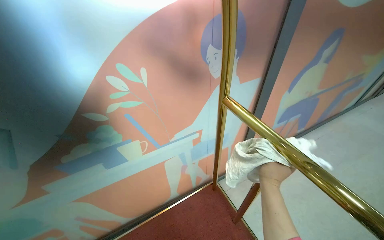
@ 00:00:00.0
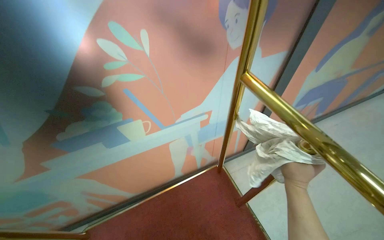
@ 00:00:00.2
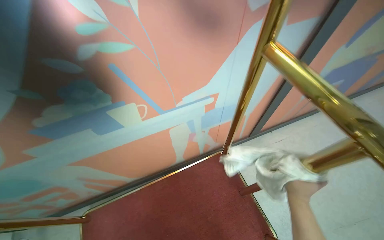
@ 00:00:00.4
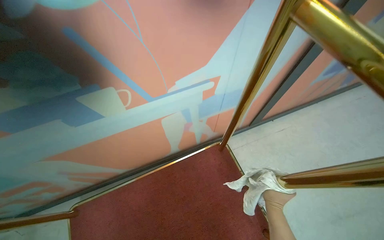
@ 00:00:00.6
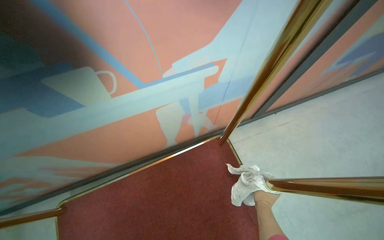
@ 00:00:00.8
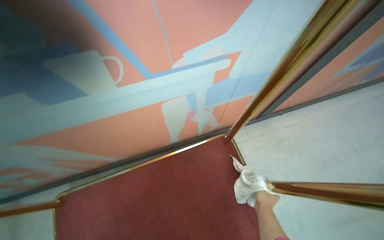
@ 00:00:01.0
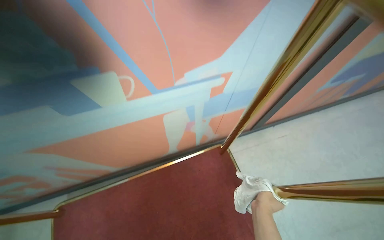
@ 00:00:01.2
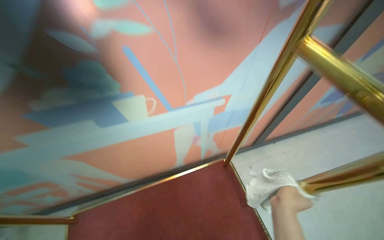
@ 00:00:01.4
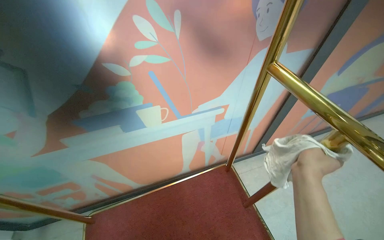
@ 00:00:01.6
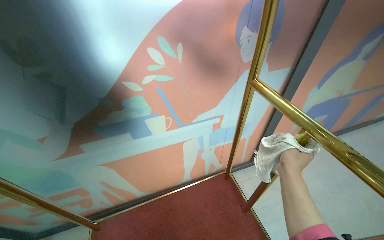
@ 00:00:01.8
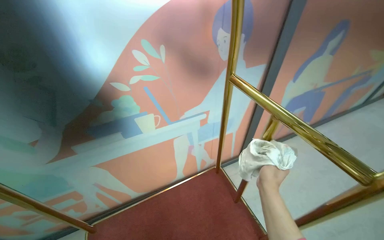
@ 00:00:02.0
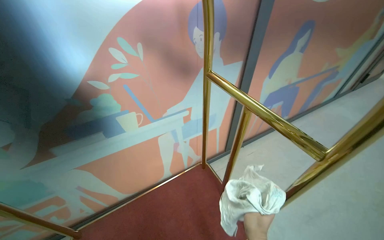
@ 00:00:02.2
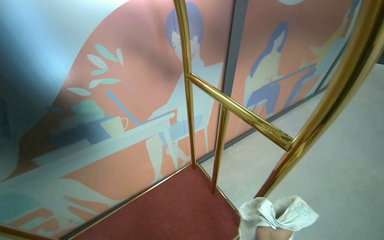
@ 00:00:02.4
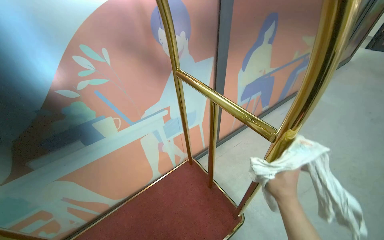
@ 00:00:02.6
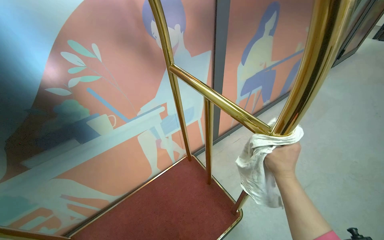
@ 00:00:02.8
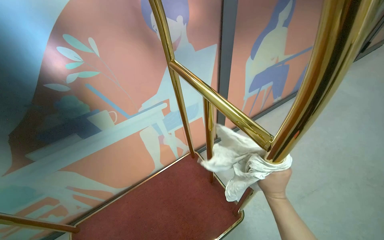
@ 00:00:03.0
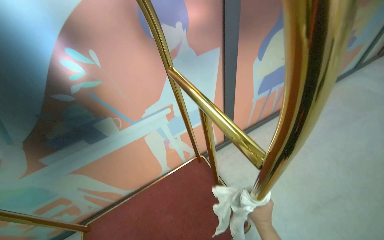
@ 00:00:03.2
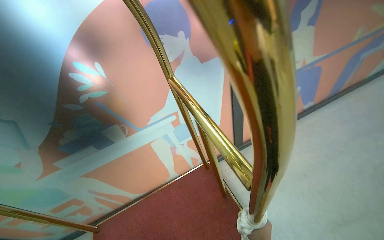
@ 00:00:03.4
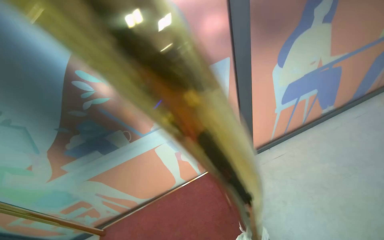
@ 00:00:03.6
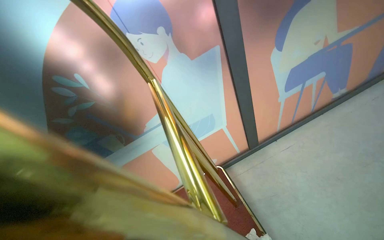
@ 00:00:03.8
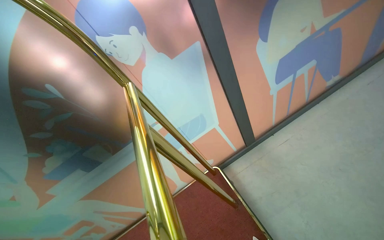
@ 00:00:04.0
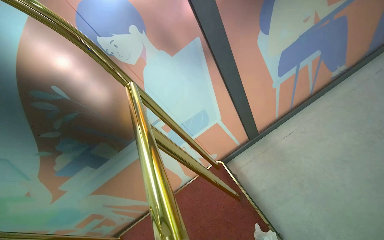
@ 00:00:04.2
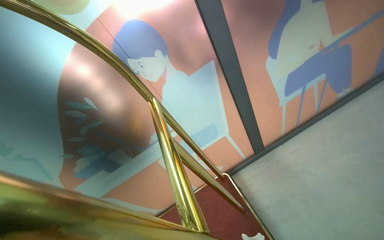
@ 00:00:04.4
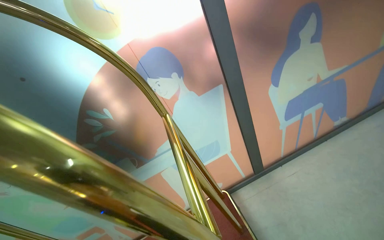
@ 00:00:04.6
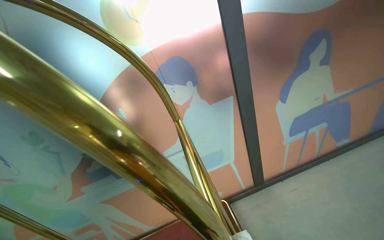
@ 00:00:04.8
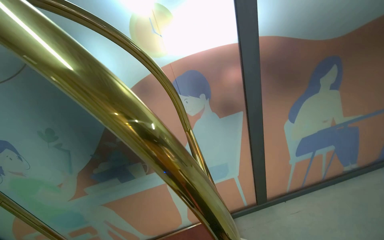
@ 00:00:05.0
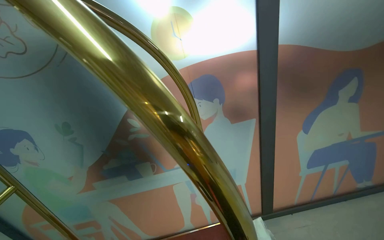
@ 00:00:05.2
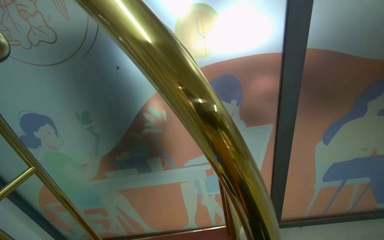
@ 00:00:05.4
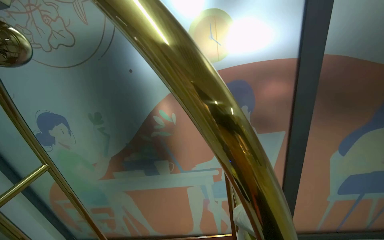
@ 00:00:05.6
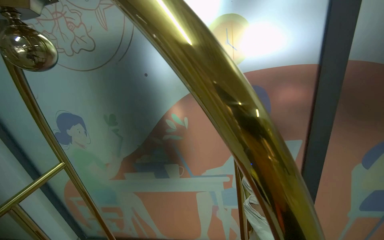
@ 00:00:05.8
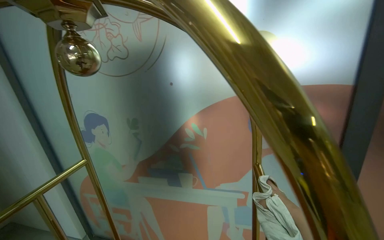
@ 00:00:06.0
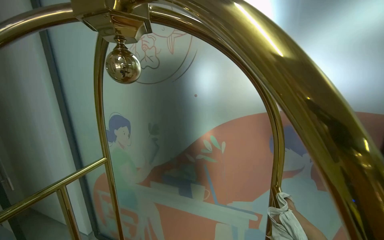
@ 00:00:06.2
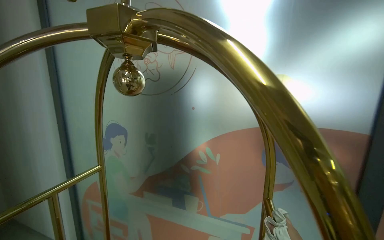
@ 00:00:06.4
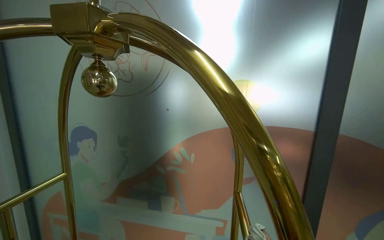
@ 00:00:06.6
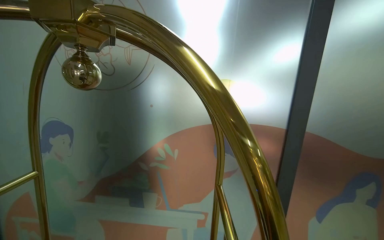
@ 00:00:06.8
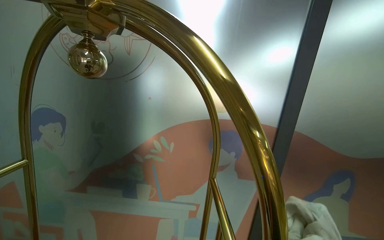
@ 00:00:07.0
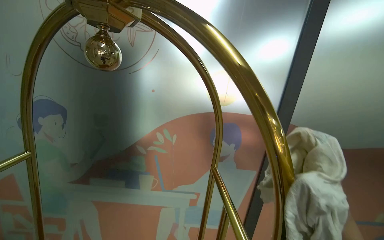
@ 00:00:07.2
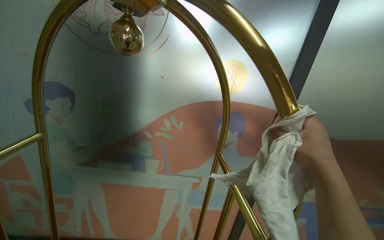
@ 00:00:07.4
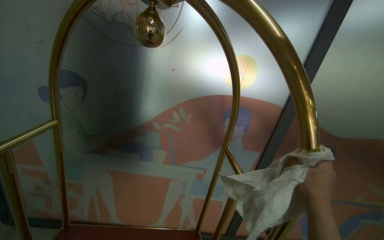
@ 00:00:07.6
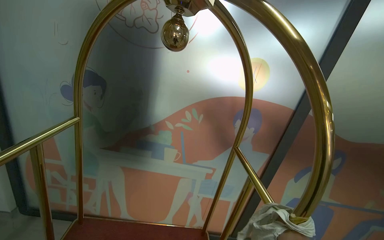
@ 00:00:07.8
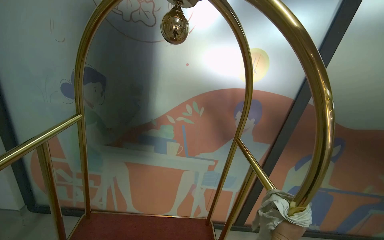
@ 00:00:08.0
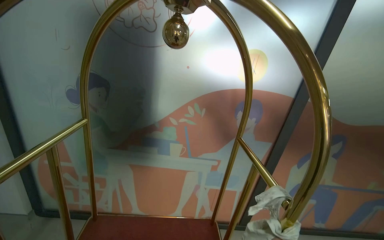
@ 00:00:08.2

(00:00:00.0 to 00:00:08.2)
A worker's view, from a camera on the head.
Job: wiping surfaces.
The whole recording: Cleaning luggage cart. The worker wipes the golden luggage cart with a white cloth.
00:00:03.2 - 00:00:05.0: The view swings about 20 degrees to the left. The wearer looks roughly 15 degrees further upward.
00:00:05.0 - 00:00:06.6: The head rotates some 30 degrees to the left. The camera pitches upward, by about 15 degrees.
00:00:06.6 - 00:00:08.2: The camera pitches downward, by about 15 degrees.

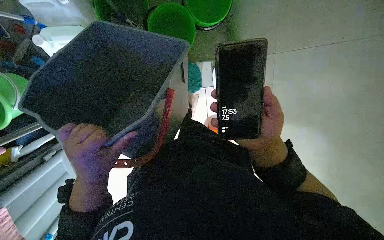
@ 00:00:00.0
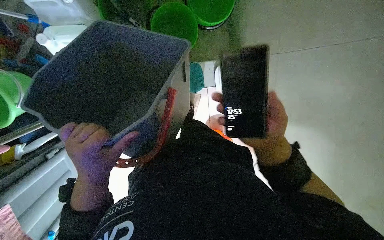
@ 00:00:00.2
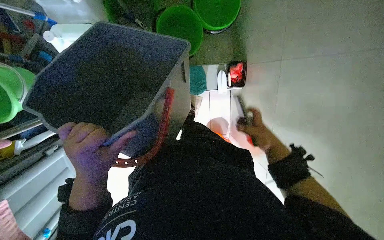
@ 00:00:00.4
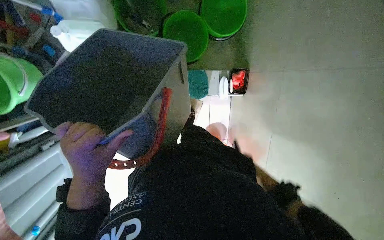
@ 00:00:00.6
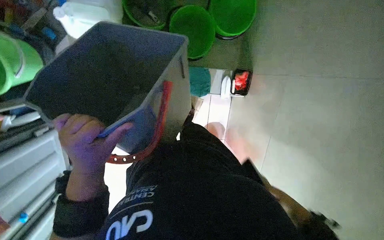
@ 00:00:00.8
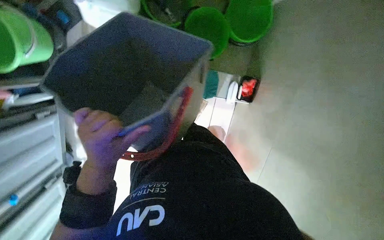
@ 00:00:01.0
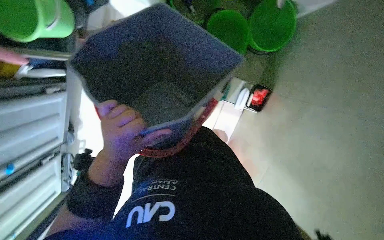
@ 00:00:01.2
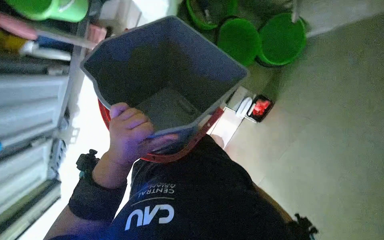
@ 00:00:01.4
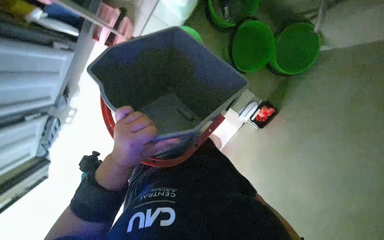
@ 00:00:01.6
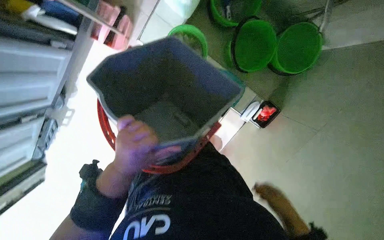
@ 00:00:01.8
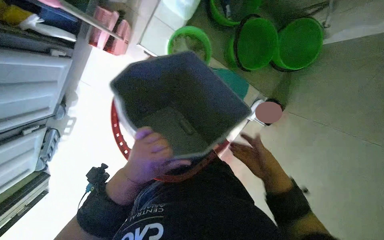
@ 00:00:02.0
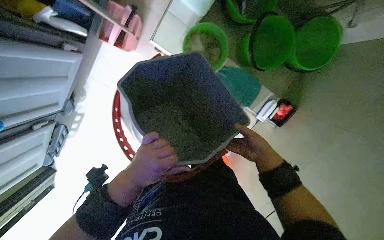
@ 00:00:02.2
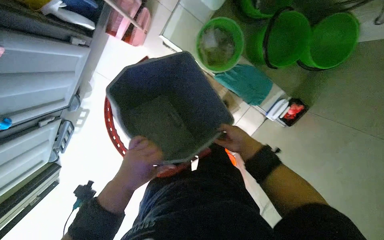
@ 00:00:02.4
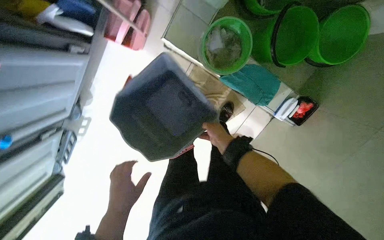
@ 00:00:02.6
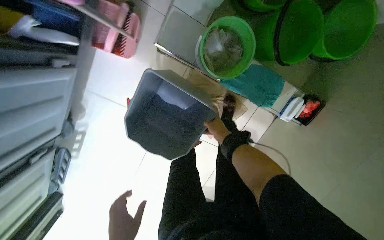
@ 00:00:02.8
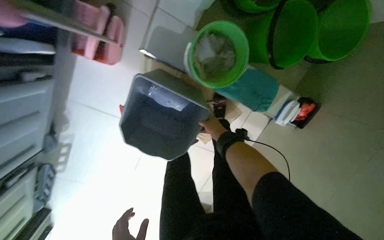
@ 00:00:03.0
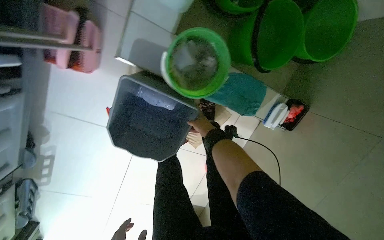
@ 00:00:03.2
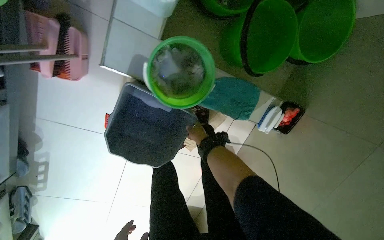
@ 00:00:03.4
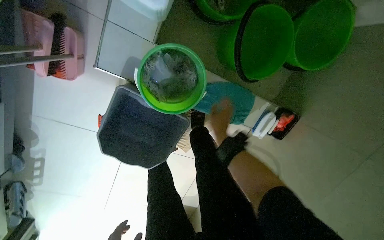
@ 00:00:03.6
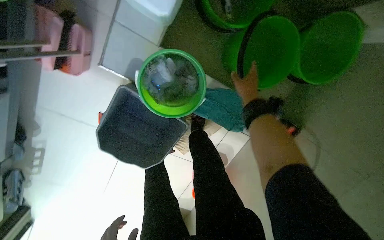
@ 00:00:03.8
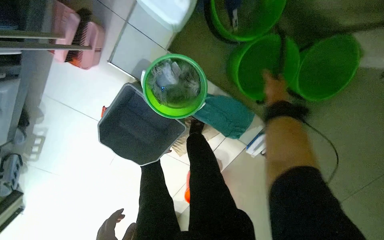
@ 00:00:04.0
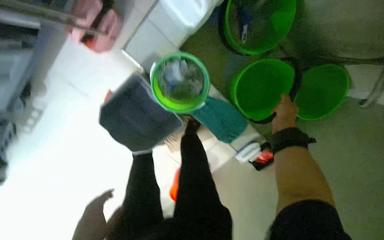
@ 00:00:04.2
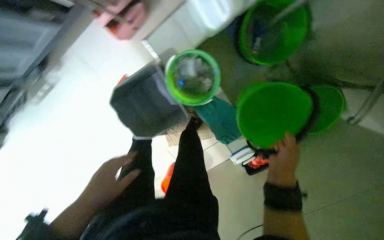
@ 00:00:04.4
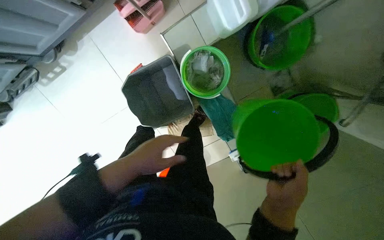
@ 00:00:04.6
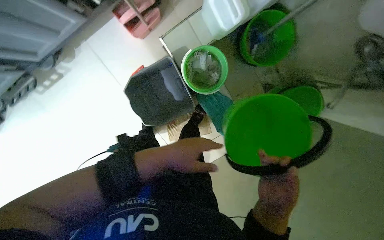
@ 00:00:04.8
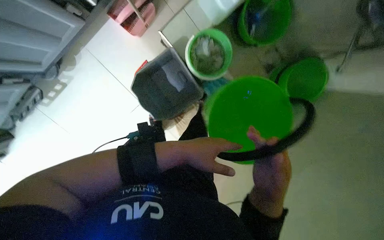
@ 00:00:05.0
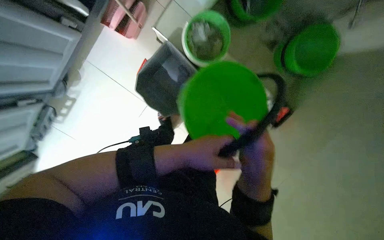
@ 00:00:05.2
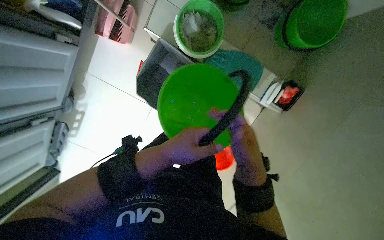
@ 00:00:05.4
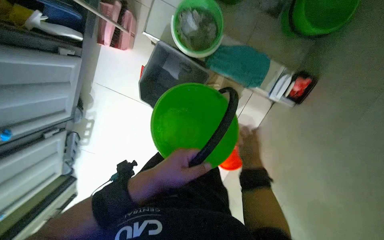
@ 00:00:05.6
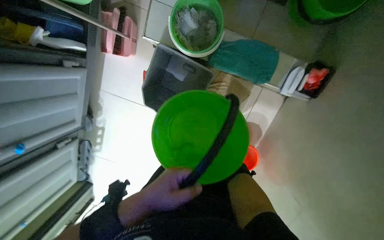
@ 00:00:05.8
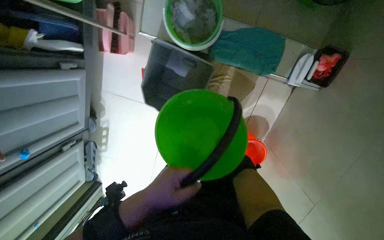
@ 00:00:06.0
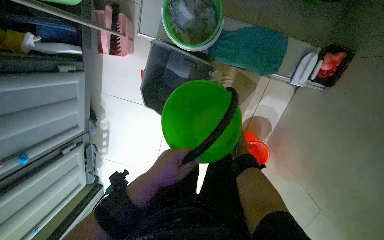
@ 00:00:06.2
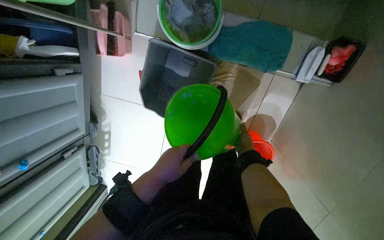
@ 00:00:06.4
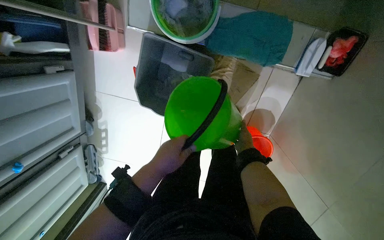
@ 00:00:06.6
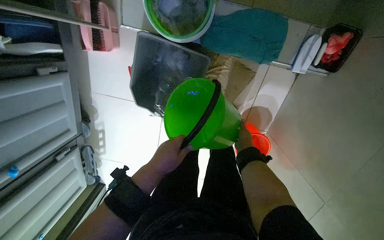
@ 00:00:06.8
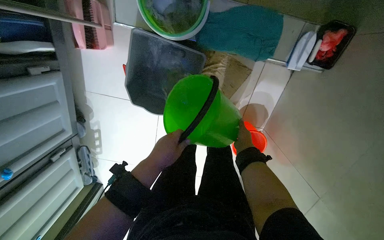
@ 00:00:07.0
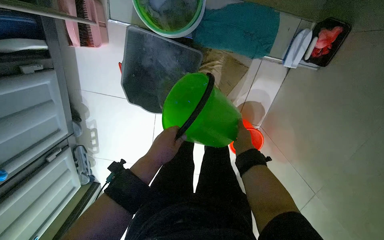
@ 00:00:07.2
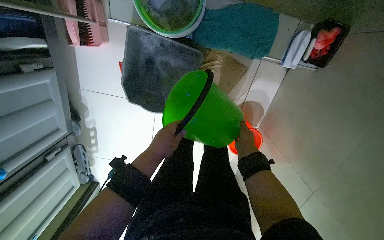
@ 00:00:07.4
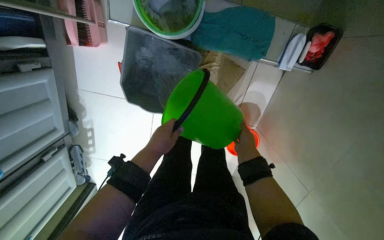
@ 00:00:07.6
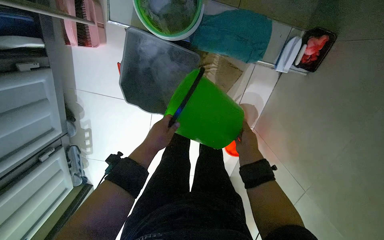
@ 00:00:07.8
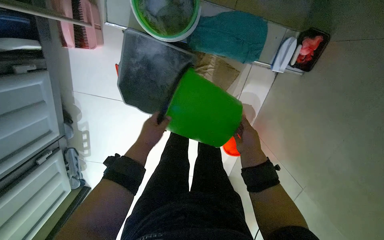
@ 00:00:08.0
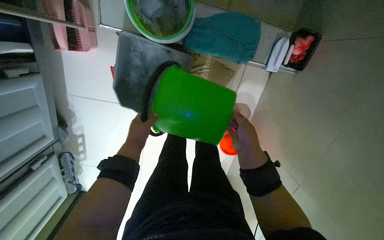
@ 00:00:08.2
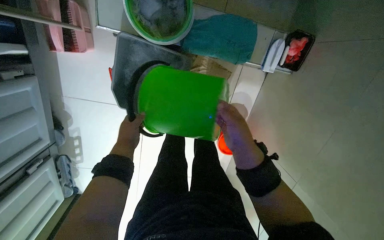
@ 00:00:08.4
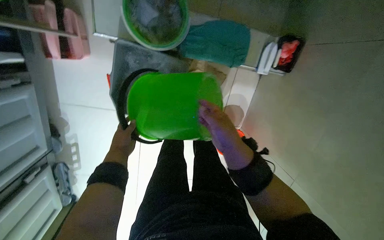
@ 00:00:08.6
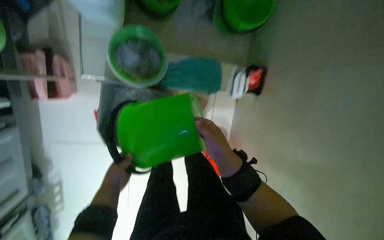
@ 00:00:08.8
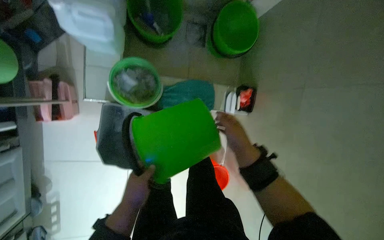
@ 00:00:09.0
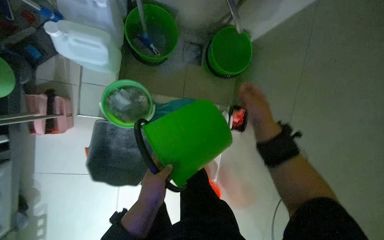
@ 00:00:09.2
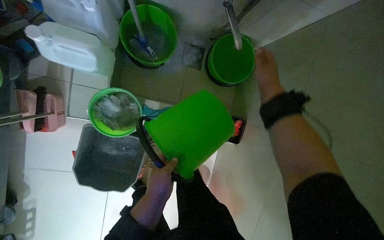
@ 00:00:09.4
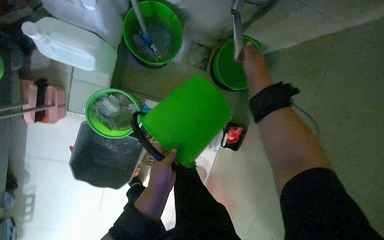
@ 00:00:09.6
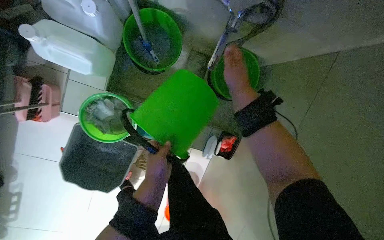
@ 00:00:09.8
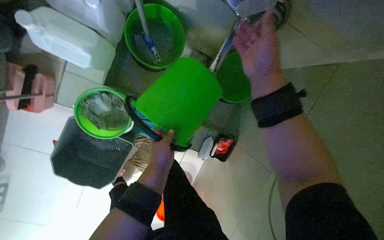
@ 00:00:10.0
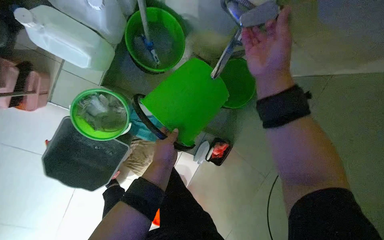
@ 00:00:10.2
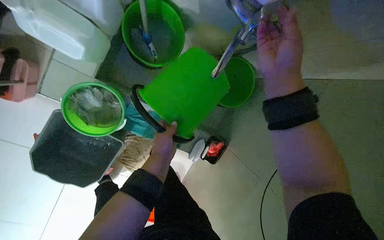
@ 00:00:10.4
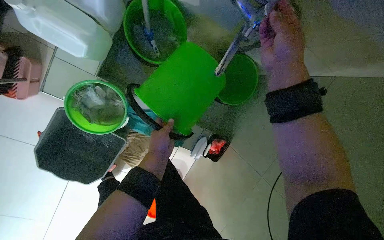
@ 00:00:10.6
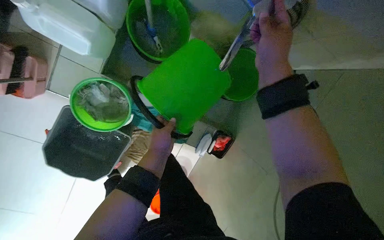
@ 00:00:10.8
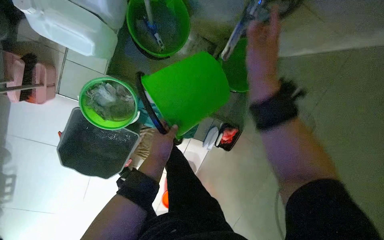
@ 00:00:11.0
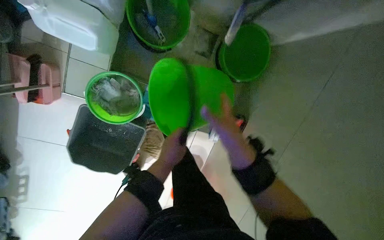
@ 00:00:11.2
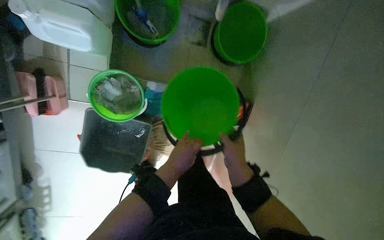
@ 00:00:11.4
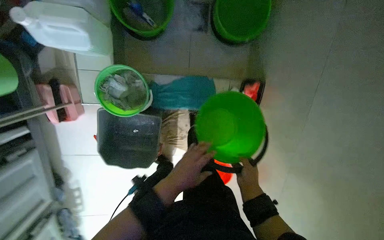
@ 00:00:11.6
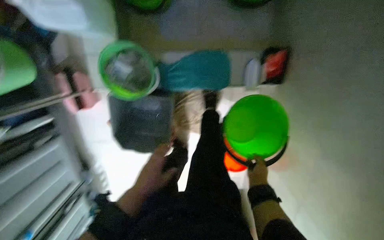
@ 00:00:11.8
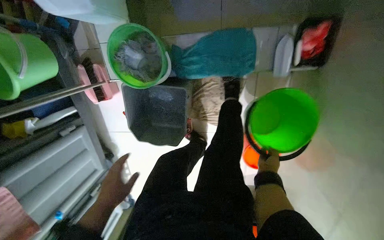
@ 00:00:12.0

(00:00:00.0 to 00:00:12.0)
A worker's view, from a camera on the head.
Job: preparing cleaning supplies.
The whole recording: Preparing mop bucket with solution. The worker fills buckets with water from a tap and adds cleaning solution to the mop bucket.
00:00:00.0 - 00:00:01.6: Everything in view rotates some 45 degrees clockwise.
00:00:03.0 - 00:00:04.4: Everything in view rotates about 30 degrees clockwise.
00:00:04.4 - 00:00:06.0: Everything in view rotates approximately 35 degrees counterclockwise. The right hand moves farther from the camera, some 25 cm.
00:00:06.0 - 00:00:07.6: The left hand is displaced farther from the camera and up the picture by roughly 20 cm.
00:00:07.6 - 00:00:09.0: The head rotates approximately 20 degrees to the right. The wearer looks about 15 degrees further upward. The right hand shifts about 30 cm nearer to the camera.
00:00:09.0 - 00:00:10.4: The left hand shifts about 40 cm to the right and up the picture. Meanwhile the right hand shifts about 50 cm up the picture.
00:00:10.4 - 00:00:12.0: The view pans to the left by roughly 30 degrees. The camera pitches downward, by about 15 degrees.
